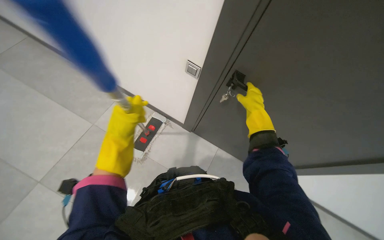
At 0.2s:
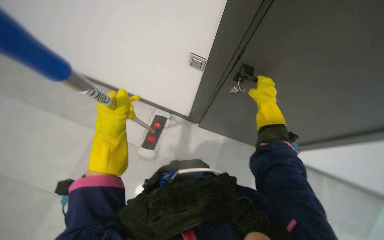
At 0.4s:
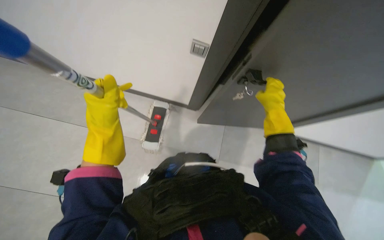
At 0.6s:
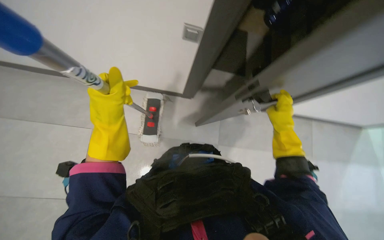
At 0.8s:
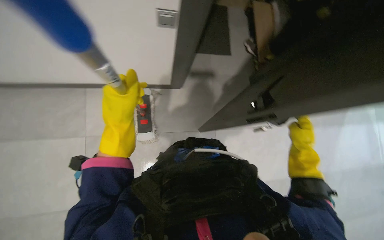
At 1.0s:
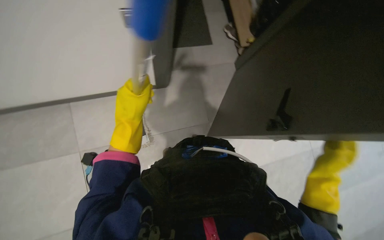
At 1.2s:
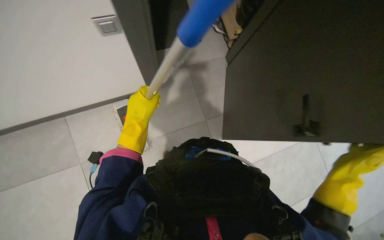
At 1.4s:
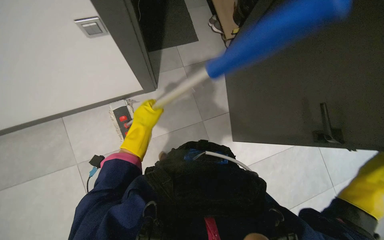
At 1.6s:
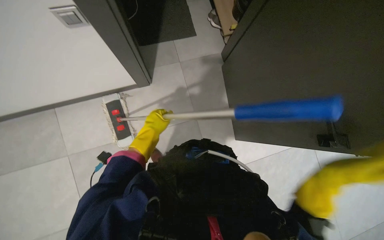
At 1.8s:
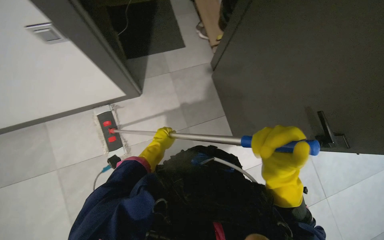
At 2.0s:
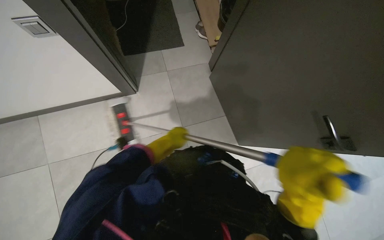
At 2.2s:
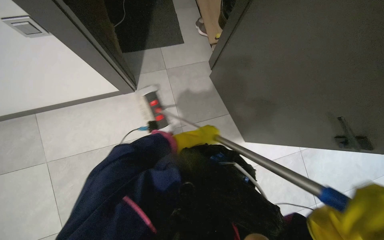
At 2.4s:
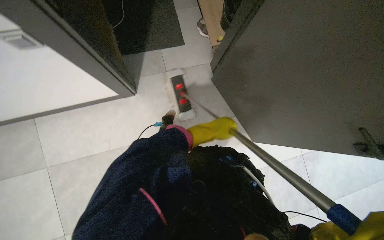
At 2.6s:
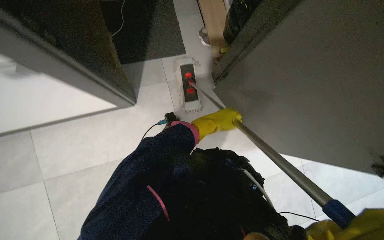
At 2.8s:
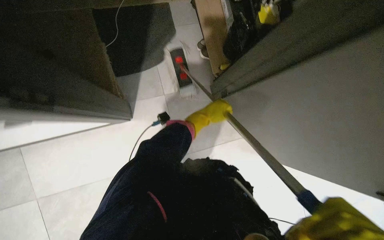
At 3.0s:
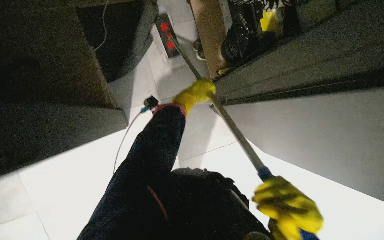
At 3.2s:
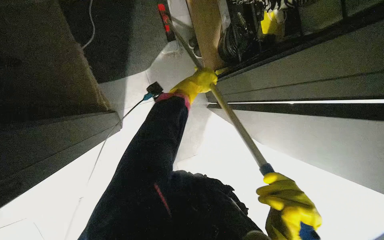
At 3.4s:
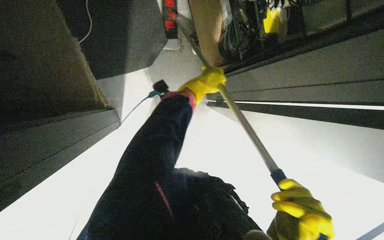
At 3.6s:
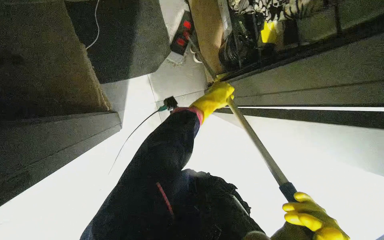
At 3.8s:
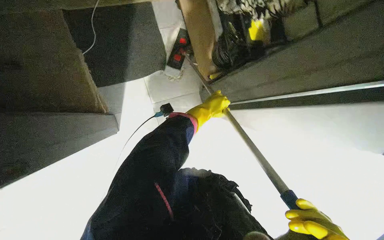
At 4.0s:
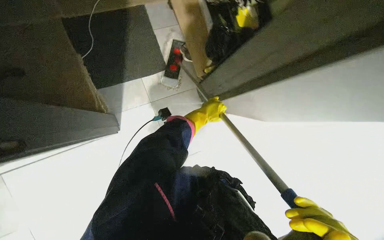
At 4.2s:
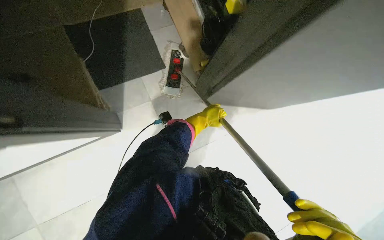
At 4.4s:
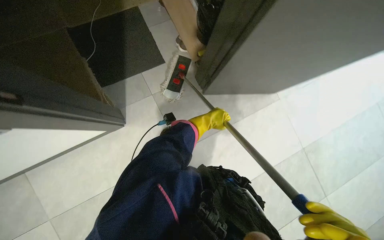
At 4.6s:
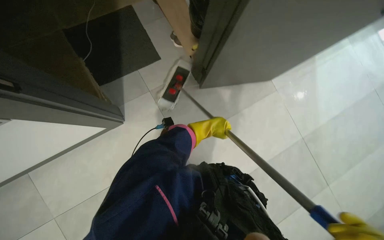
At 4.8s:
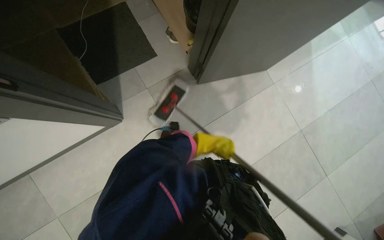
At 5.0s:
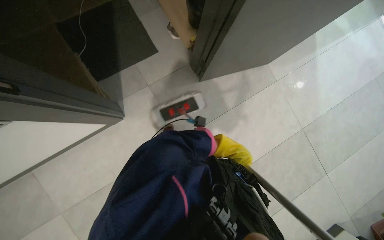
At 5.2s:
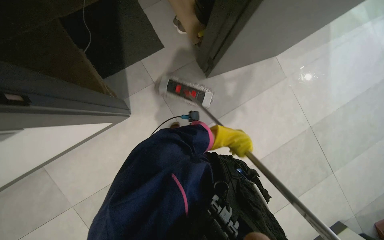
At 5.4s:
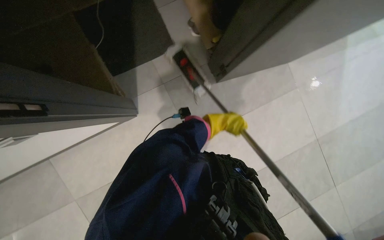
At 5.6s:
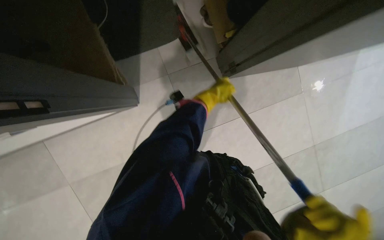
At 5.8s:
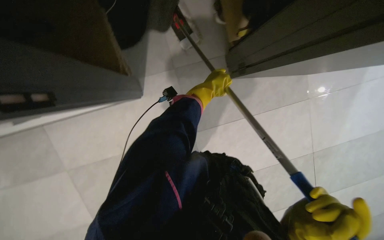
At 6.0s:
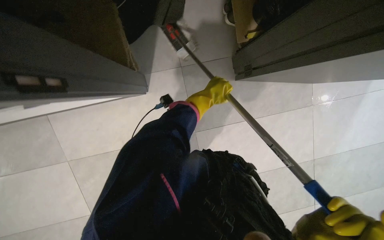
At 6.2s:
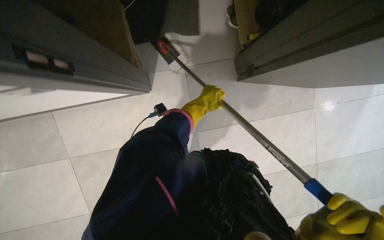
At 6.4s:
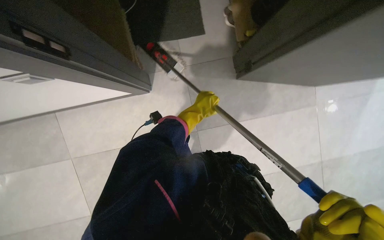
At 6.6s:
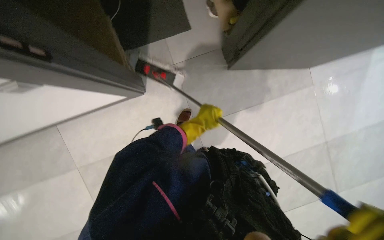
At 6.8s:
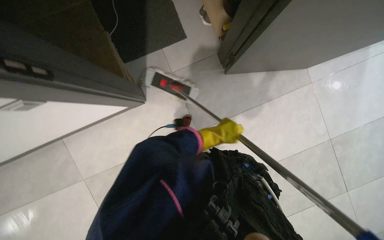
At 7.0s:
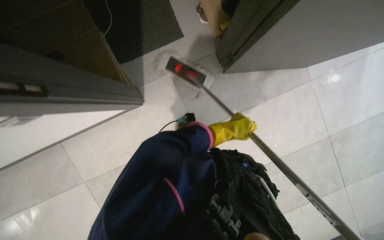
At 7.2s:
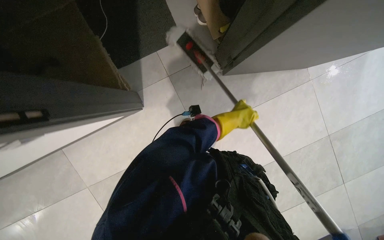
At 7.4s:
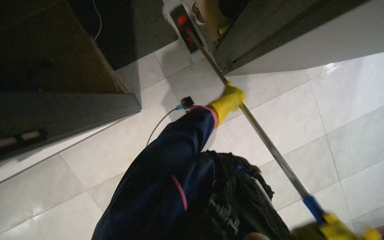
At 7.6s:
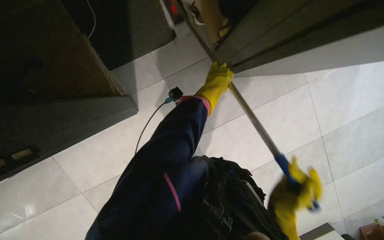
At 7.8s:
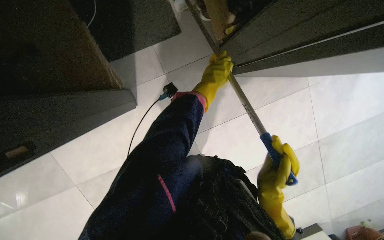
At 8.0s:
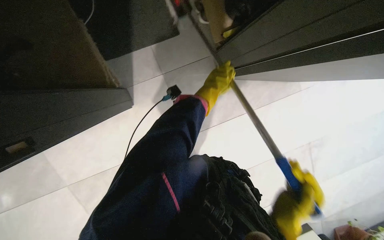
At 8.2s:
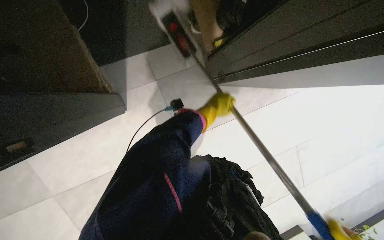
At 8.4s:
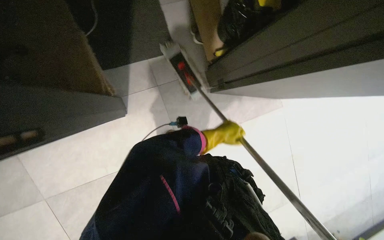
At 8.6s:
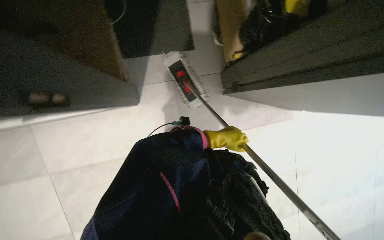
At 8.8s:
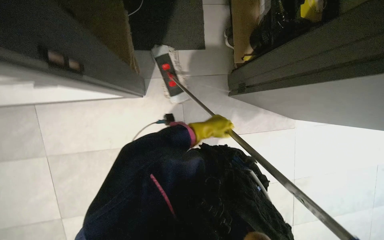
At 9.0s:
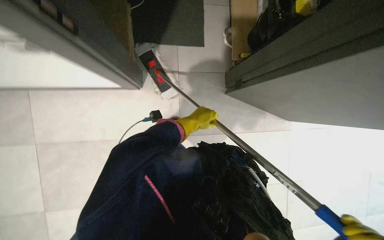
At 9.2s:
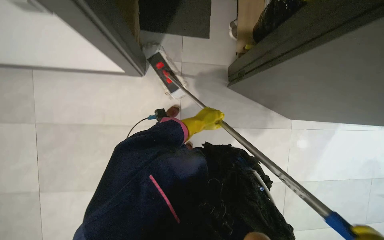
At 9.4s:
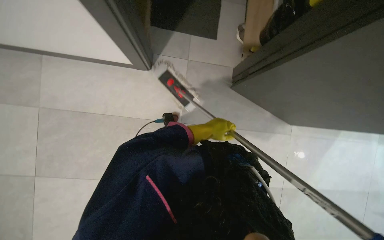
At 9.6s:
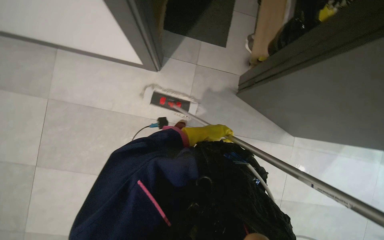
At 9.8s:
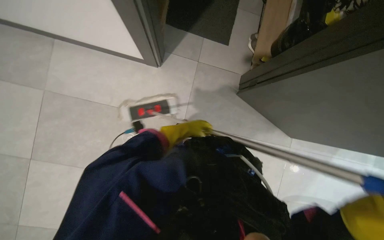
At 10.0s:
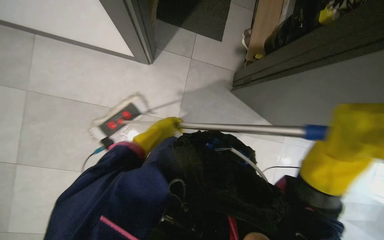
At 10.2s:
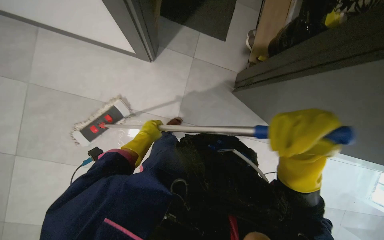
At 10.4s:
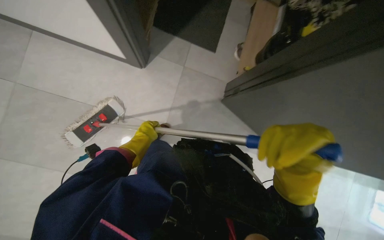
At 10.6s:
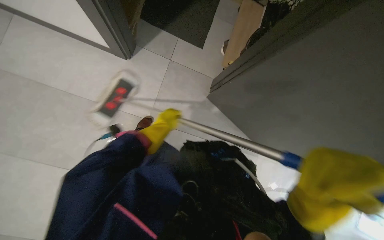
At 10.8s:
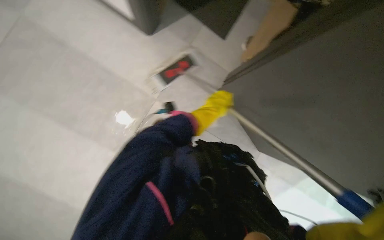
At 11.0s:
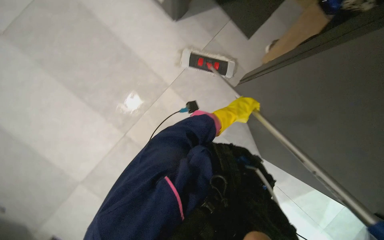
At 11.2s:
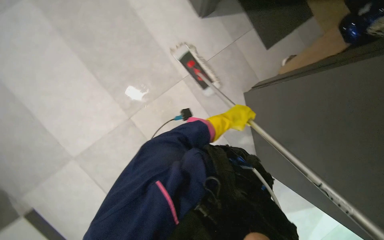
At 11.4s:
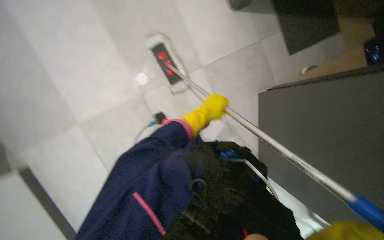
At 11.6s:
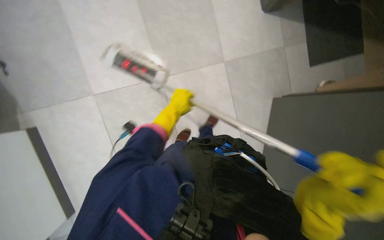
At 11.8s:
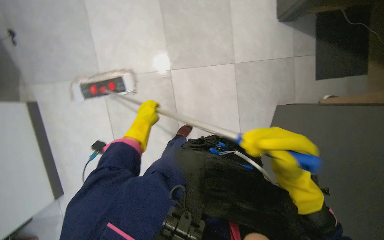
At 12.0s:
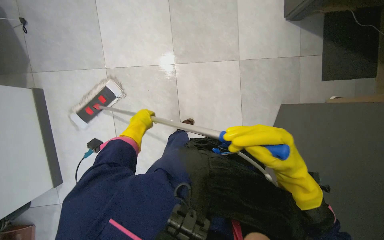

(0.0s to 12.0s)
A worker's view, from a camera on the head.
Job: mopping floor.
The whole recording: Mopping floor. The worker mops the floor under the sinks with a flat mop.
0.0s - 1.6s: The view tips downward by roughly 15 degrees. Everything in view rotates approximately 30 degrees counterclockwise.
1.6s - 3.0s: The left hand travels up the picture and to the right by about 35 cm.
3.0s - 4.4s: The left hand is displaced down the picture by about 10 cm.
4.4s - 6.0s: The left hand travels nearer to the camera by approximately 10 cm, and moves approximately 15 cm down the picture and comes back.
6.0s - 7.6s: The left hand is displaced farther from the camera by about 15 cm, and reaches roughly 10 cm down the picture, then returns.
7.6s - 9.0s: The left hand heads down the picture and to the left, covering some 20 cm.
9.0s - 10.4s: The left hand travels to the left by some 20 cm.
10.4s - 12.0s: Everything in view rotates roughly 55 degrees clockwise.

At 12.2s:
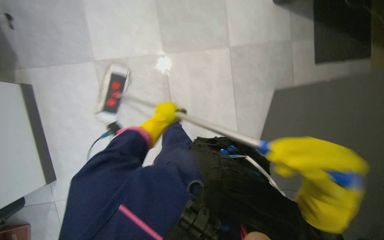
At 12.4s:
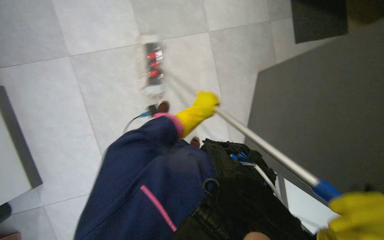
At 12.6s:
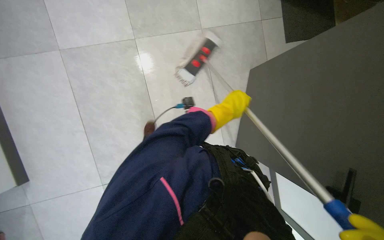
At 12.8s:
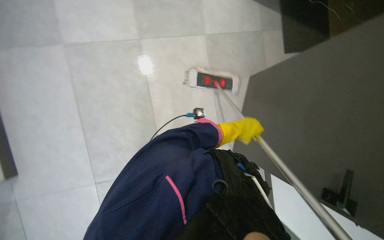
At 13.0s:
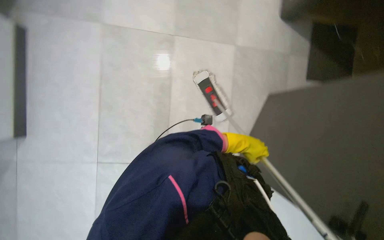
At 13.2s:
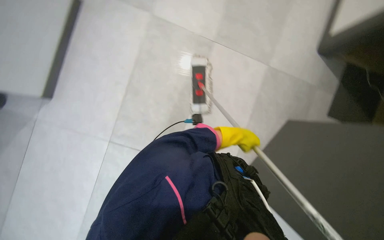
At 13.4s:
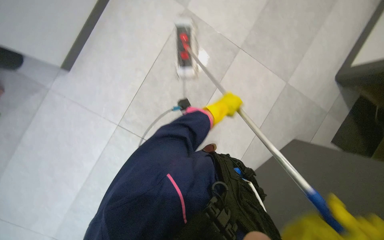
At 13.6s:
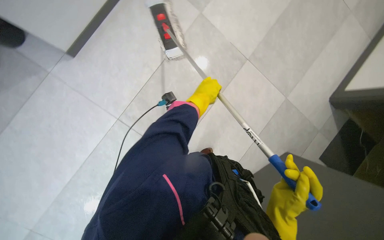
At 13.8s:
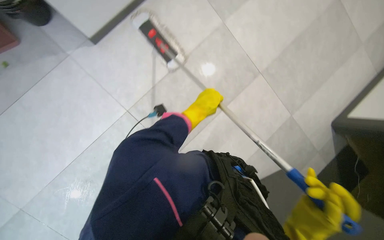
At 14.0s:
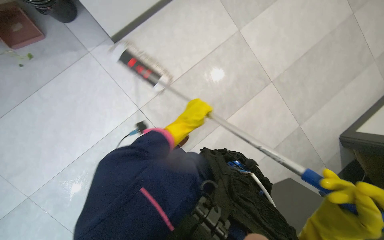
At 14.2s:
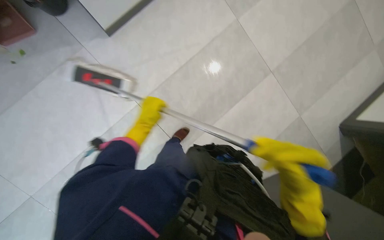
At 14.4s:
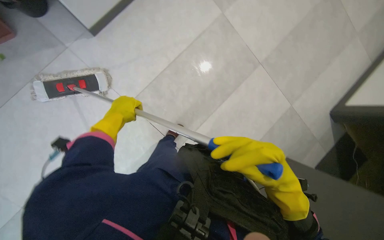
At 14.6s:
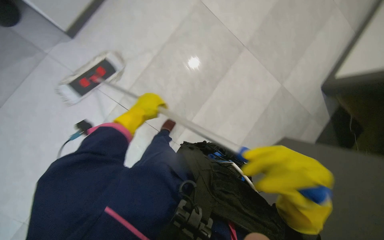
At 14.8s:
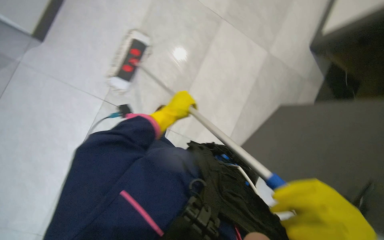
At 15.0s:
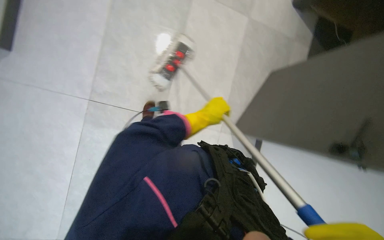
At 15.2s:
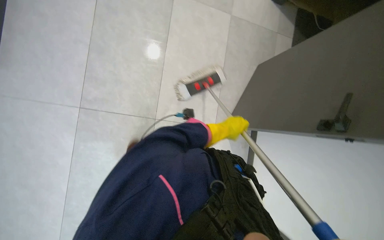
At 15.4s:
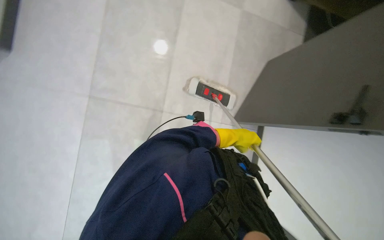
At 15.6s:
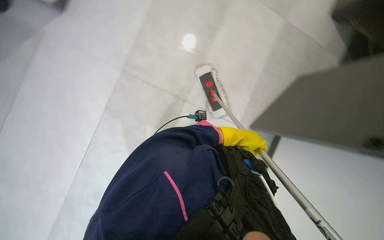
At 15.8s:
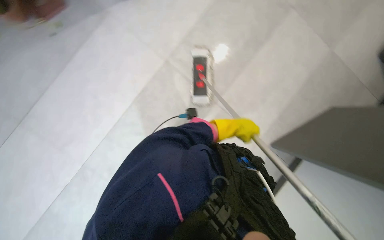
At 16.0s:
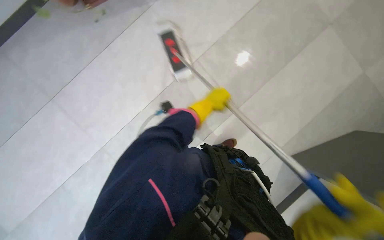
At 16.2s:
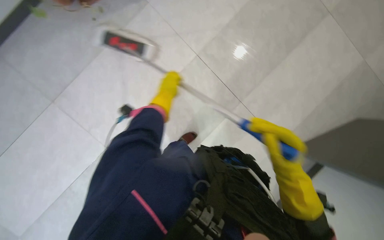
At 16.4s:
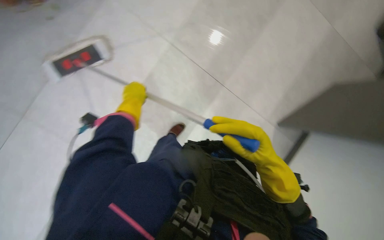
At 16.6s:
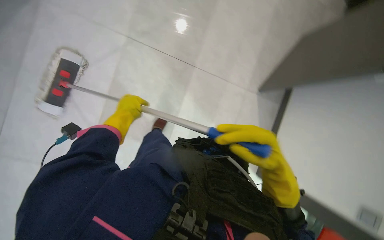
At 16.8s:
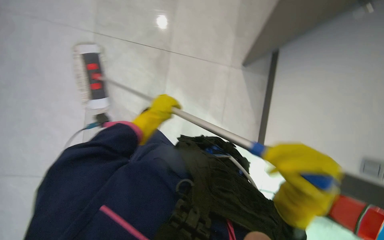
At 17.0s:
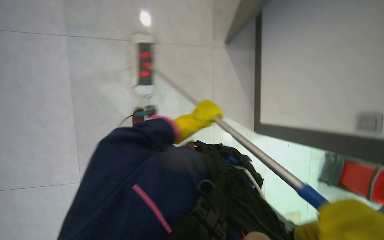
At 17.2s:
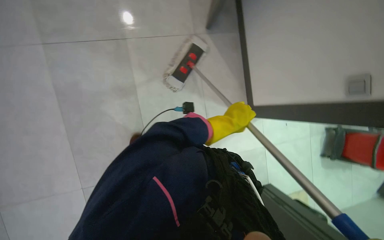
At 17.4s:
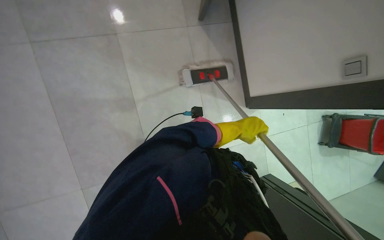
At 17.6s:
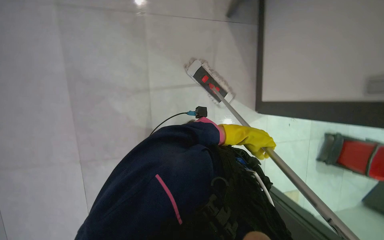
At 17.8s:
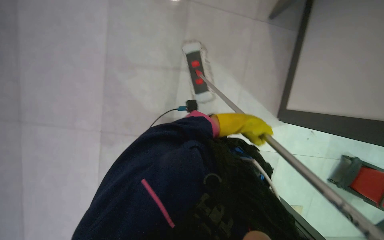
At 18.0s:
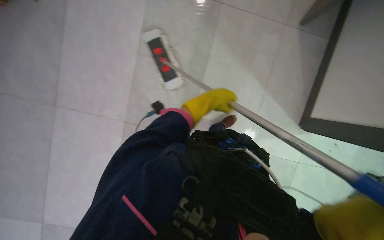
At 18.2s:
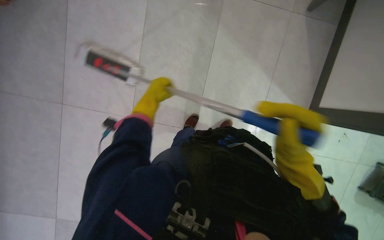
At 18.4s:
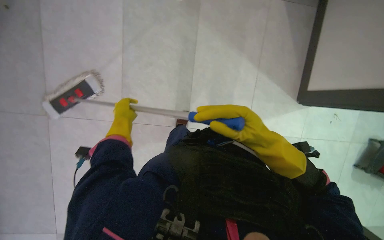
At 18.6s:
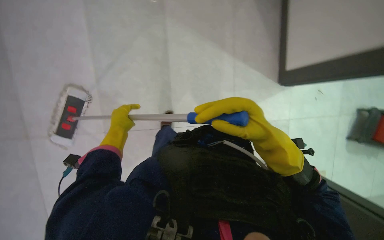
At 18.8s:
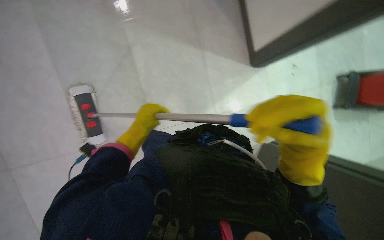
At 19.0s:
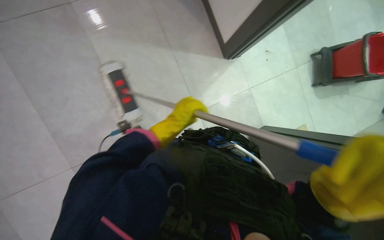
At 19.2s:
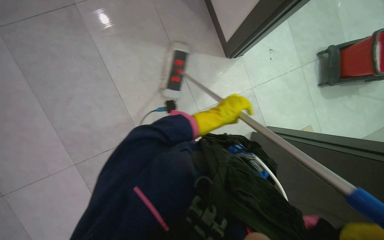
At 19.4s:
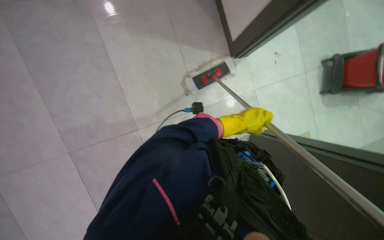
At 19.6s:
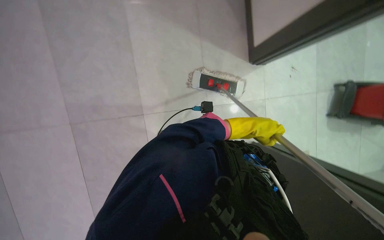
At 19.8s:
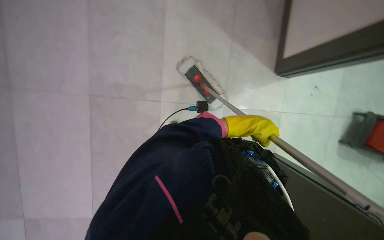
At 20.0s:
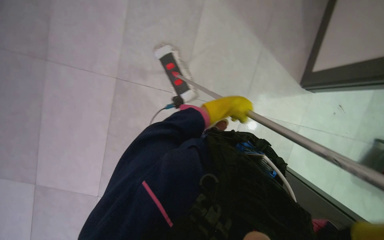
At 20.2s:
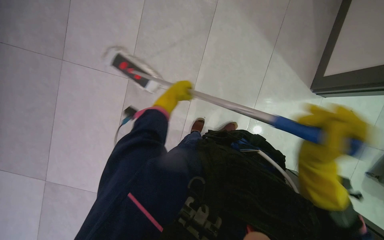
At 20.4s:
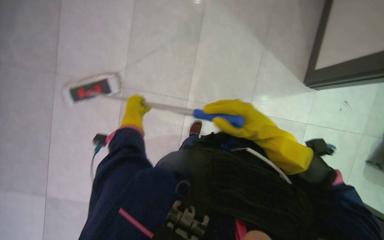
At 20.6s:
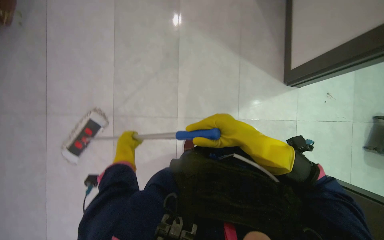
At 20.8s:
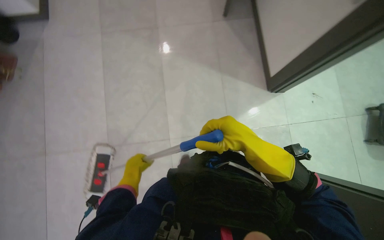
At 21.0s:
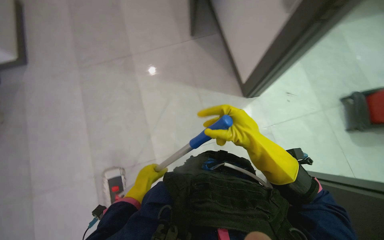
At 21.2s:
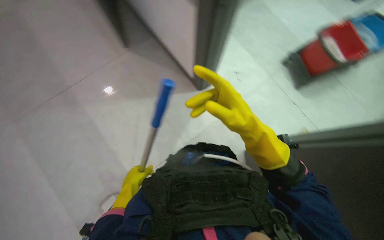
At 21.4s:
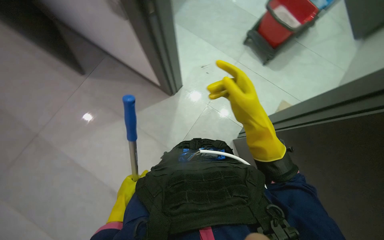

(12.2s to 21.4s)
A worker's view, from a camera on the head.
Job: mopping floor.
The whole recording: Mopping floor. The worker mops the floor under the sinks with a flat mop.
15.2s - 16.8s: The left hand shifts approximately 20 cm to the left and up the picture.
16.8s - 18.4s: The left hand goes to the right and returns, roughly 35 cm each way.
